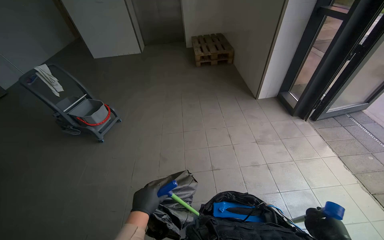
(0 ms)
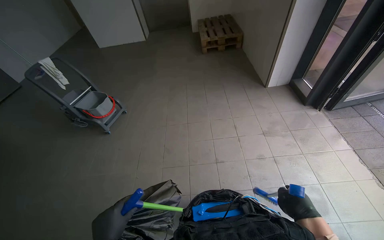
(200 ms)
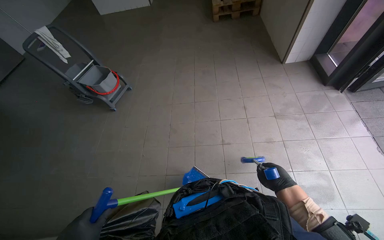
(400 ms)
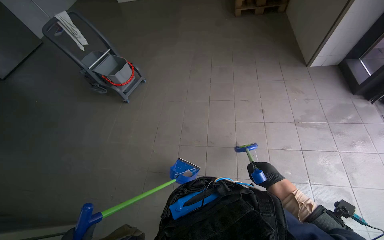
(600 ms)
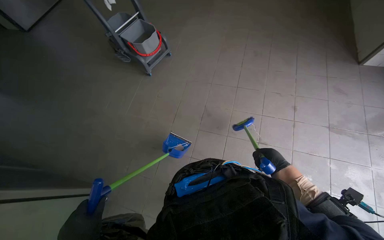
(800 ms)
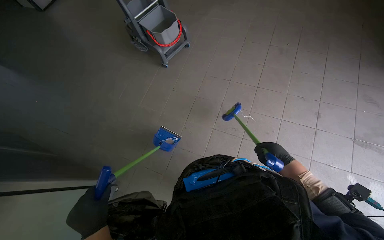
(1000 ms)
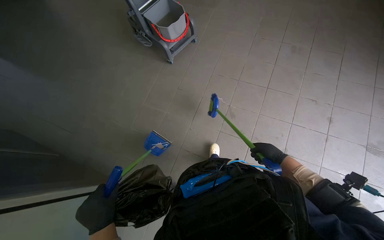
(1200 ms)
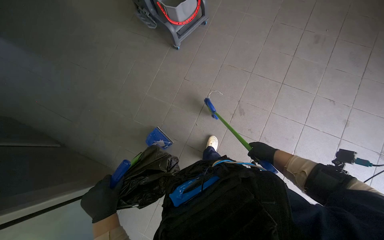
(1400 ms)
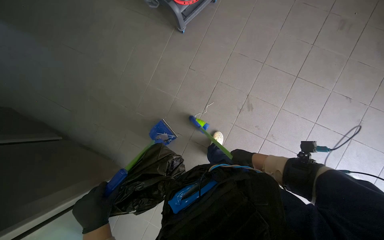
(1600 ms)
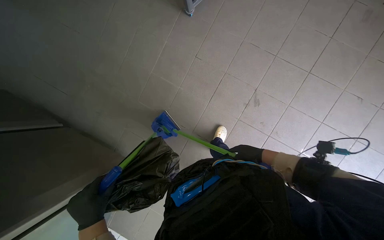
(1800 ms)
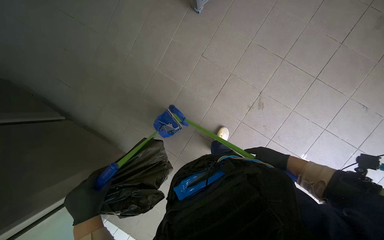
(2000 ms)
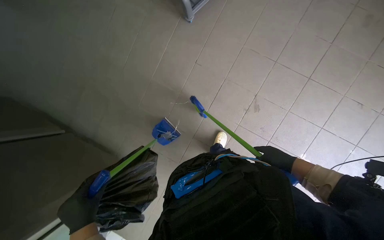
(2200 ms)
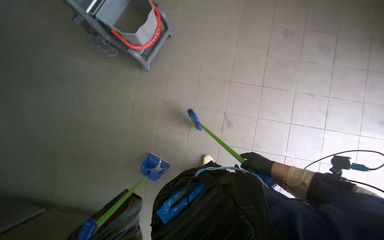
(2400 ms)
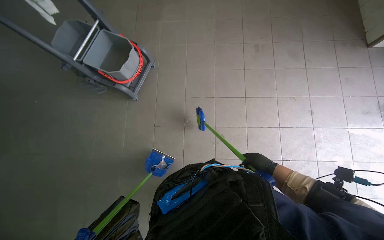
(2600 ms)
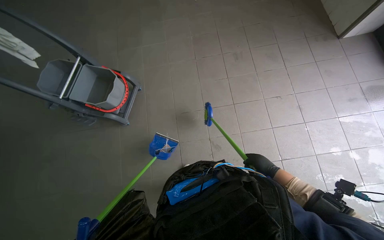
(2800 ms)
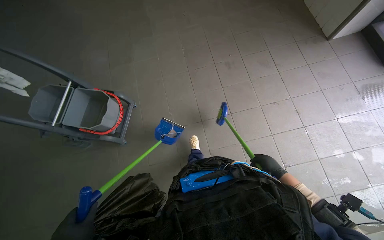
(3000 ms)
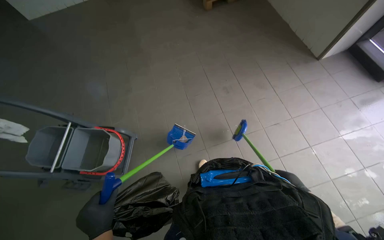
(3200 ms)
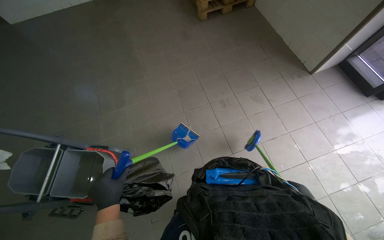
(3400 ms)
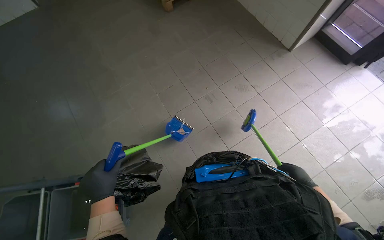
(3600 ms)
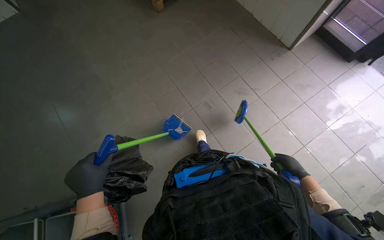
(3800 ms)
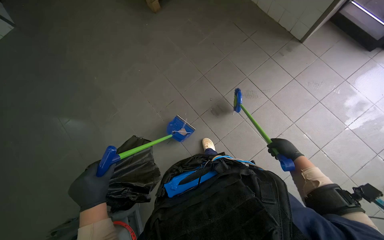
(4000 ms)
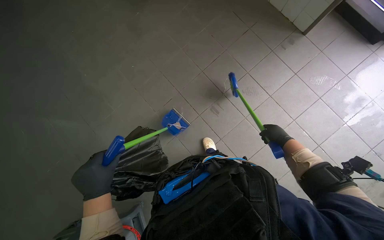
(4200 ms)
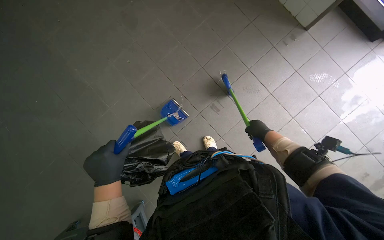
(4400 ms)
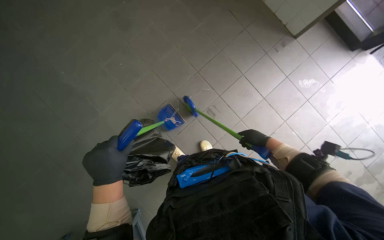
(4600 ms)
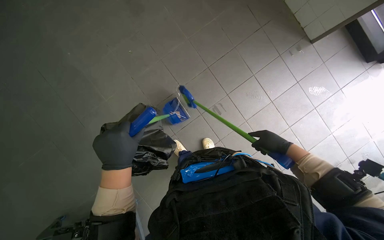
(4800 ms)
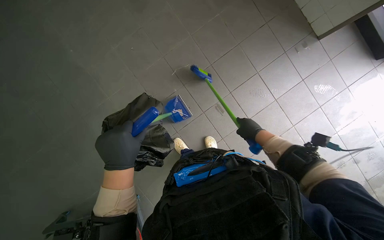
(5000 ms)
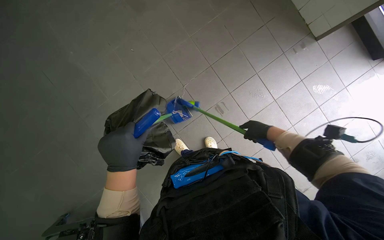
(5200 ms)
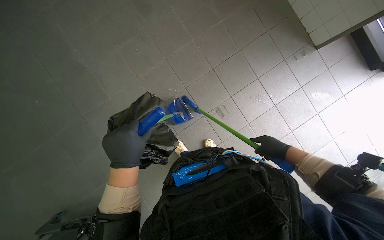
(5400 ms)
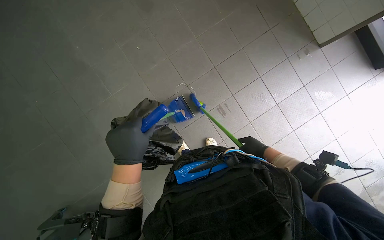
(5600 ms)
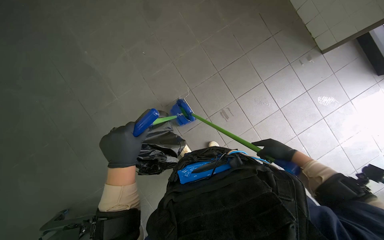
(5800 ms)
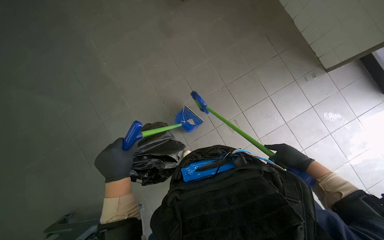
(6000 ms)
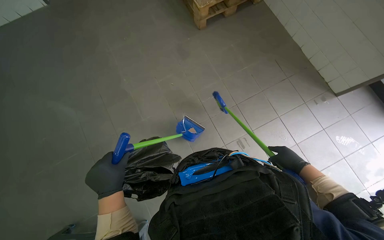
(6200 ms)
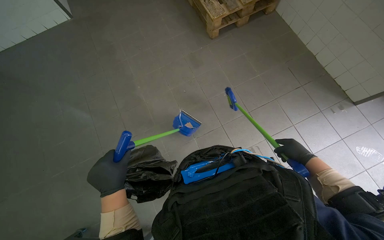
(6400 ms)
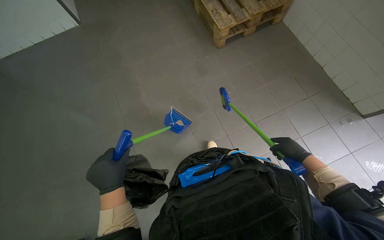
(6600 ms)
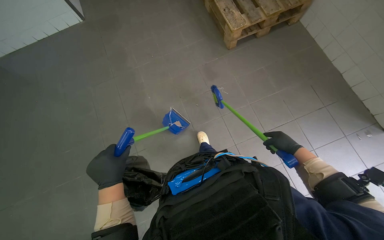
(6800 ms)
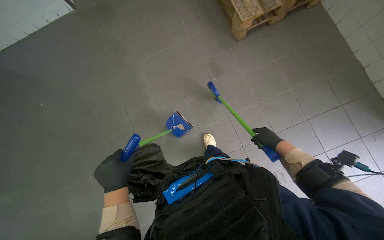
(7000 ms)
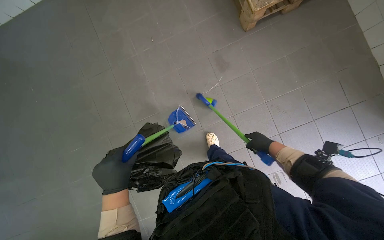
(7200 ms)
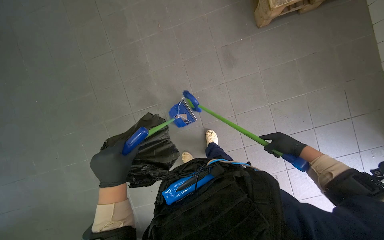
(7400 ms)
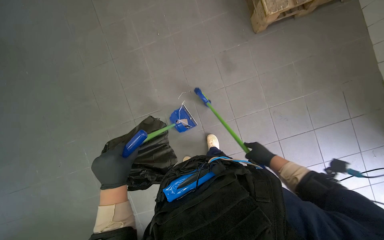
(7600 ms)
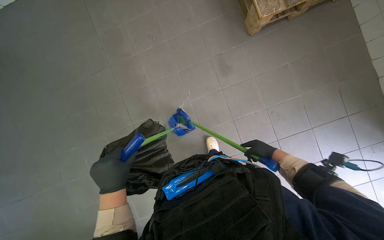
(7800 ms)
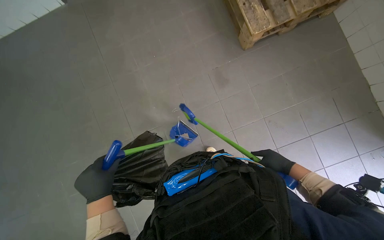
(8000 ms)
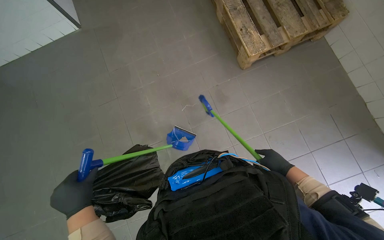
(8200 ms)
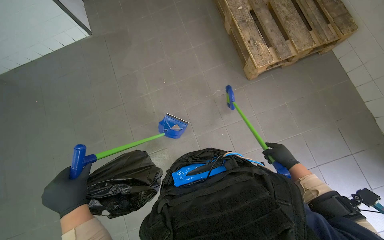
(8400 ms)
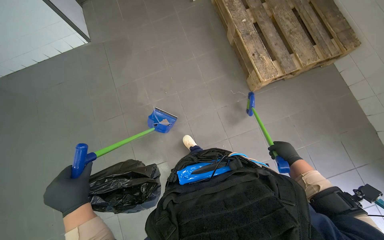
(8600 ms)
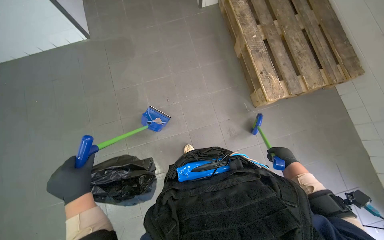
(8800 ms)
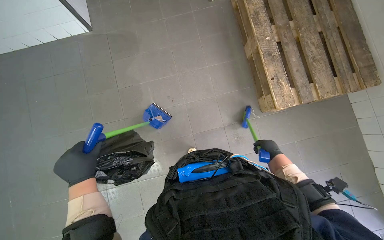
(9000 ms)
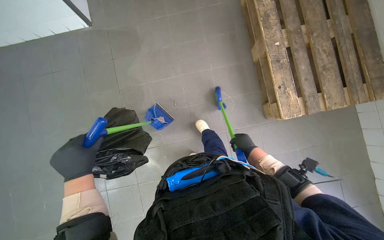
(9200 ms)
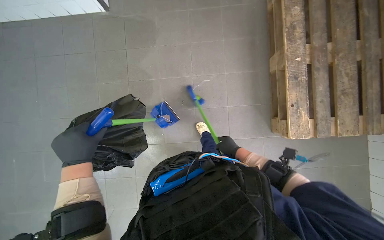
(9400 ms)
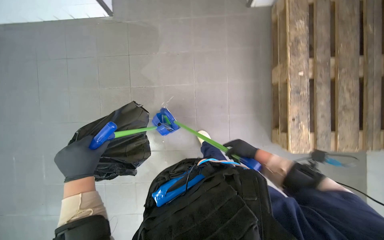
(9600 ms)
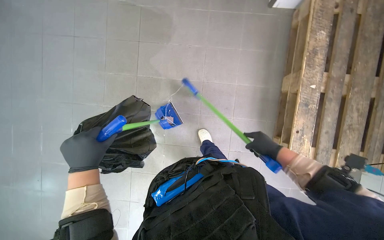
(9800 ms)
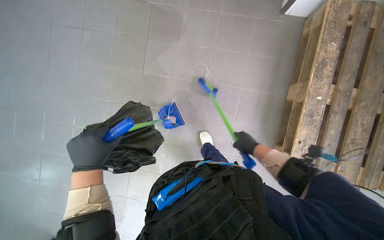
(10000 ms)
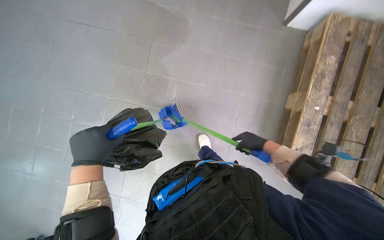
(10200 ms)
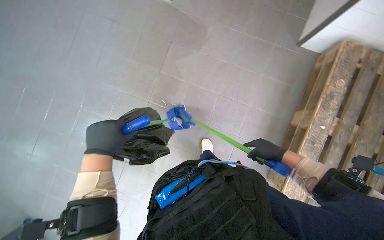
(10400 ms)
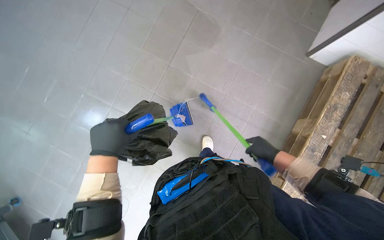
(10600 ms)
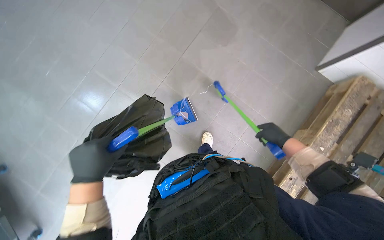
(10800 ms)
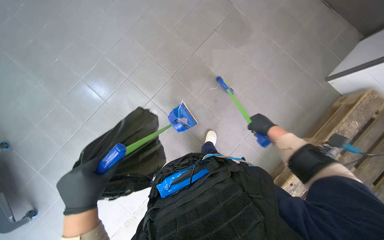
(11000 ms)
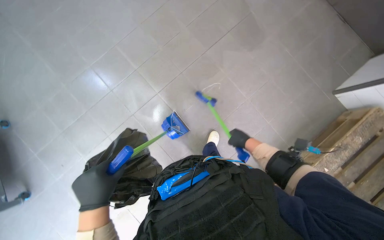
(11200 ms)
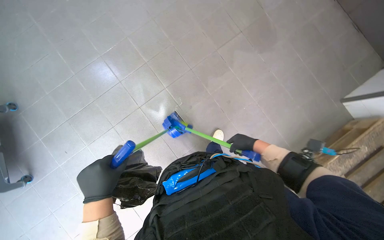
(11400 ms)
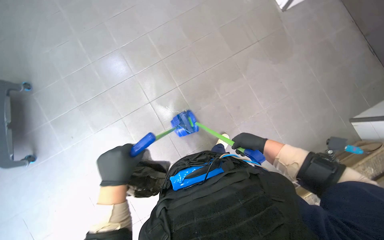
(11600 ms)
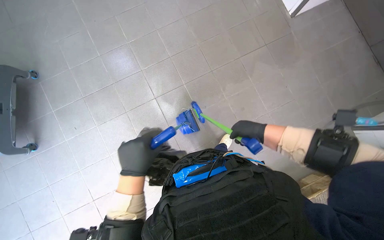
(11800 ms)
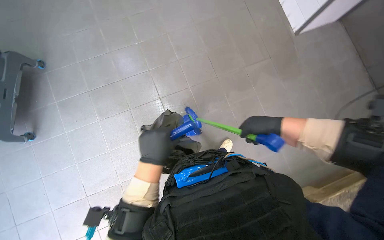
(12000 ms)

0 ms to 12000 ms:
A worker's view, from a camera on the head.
Job: sweeping floor.
The whole recording: Sweeping tiled floor. The worker sweeps debris from the tiled floor into a dustpan and empties it into a trash bag.
0 ms to 1600 ms: The wearer moves approximately 80 cm. The head turns to the left by roughly 30 degrees. The view tilts about 45 degrees downward.
1600 ms to 3000 ms: The wearer looks about 20 degrees further upward. Everything in view rotates some 40 degrees counterclockwise.
3000 ms to 4400 ms: The wearer moves roughly 80 cm.
4400 ms to 6000 ms: The right hand goes nearer and farther, approximately 15 cm each way, reversing 4 times.
6000 ms to 7600 ms: The head rotates about 25 degrees to the left. The right hand is displaced farther from the camera by roughly 20 cm.
7600 ms to 9000 ms: The view tips upward by about 25 degrees. The left hand heads to the left, covering approximately 10 cm, while the right hand goes nearer and farther, approximately 10 cm each way, reversing 2 times.
9000 ms to 10400 ms: The scene rotates clockwise by some 40 degrees. The left hand heads nearer to the camera, covering about 10 cm; the right hand travels to the left and back again, some 10 cm each way.
10400 ms to 12000 ms: The scene turns some 30 degrees clockwise in the picture. The right hand shifts some 40 cm up the picture, to the left and nearer to the camera.

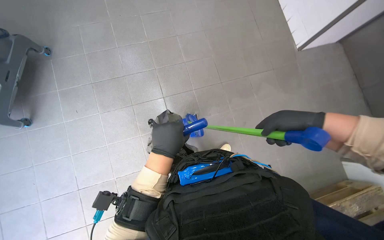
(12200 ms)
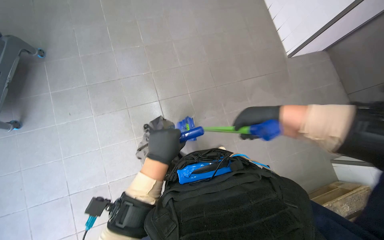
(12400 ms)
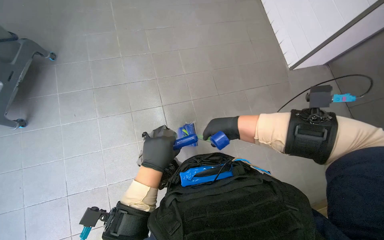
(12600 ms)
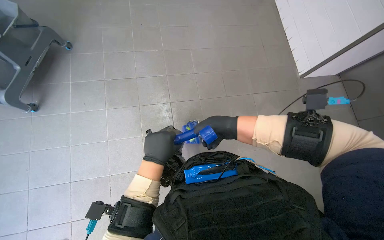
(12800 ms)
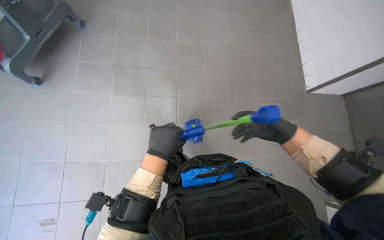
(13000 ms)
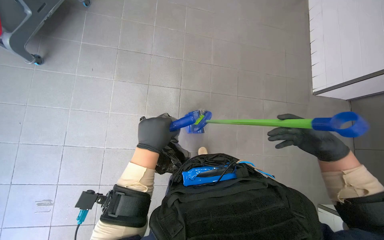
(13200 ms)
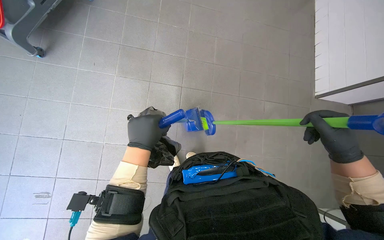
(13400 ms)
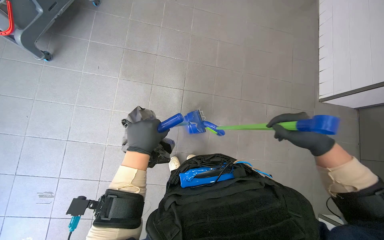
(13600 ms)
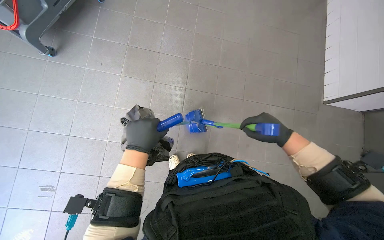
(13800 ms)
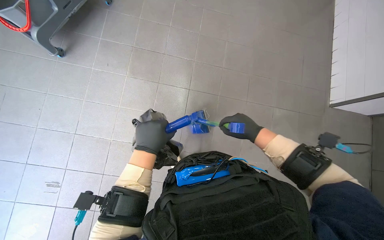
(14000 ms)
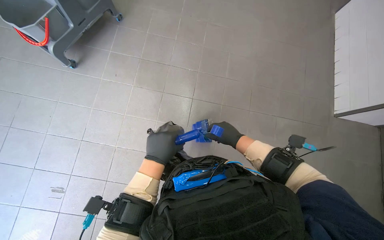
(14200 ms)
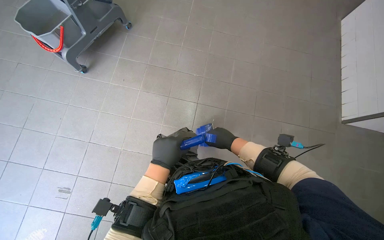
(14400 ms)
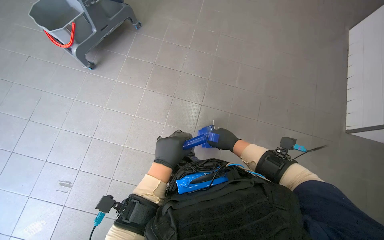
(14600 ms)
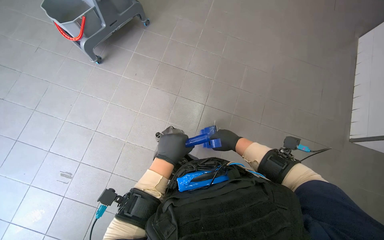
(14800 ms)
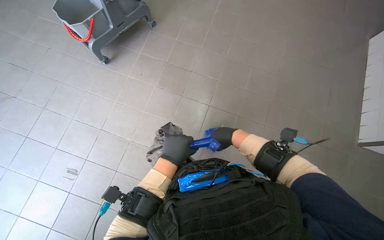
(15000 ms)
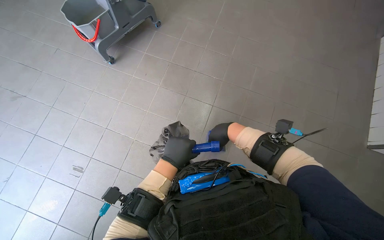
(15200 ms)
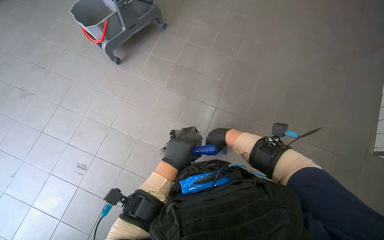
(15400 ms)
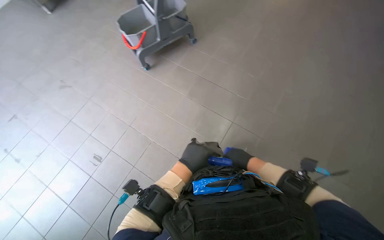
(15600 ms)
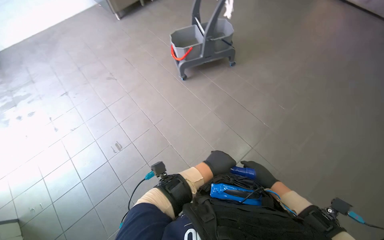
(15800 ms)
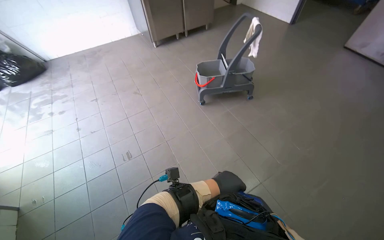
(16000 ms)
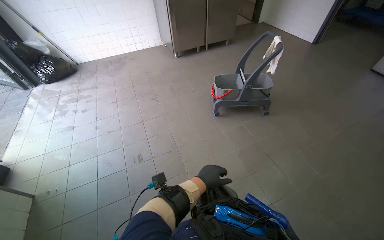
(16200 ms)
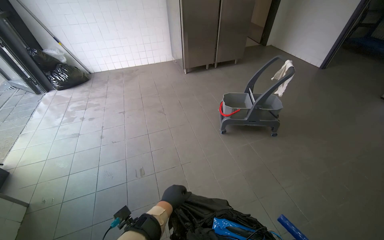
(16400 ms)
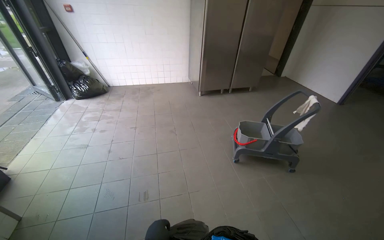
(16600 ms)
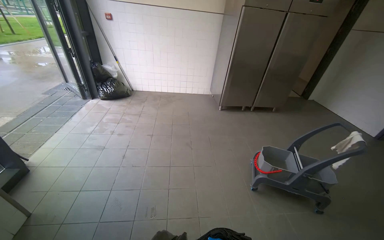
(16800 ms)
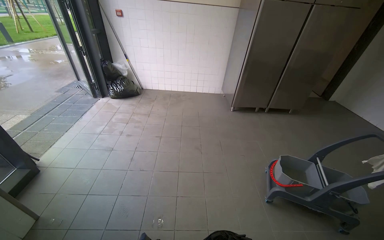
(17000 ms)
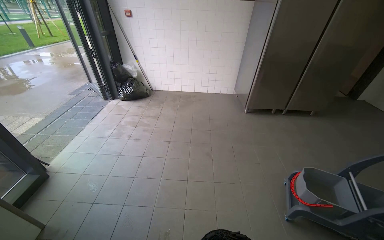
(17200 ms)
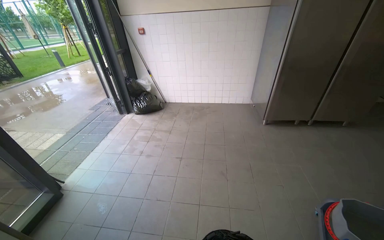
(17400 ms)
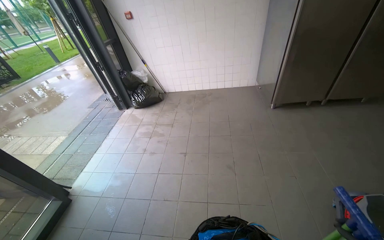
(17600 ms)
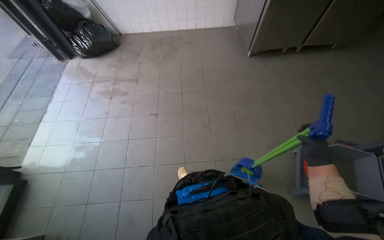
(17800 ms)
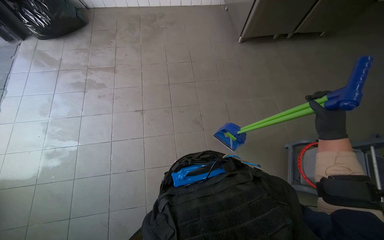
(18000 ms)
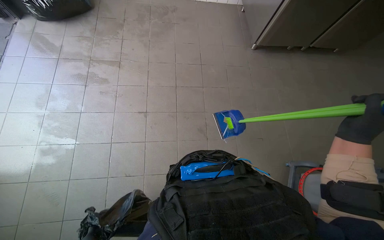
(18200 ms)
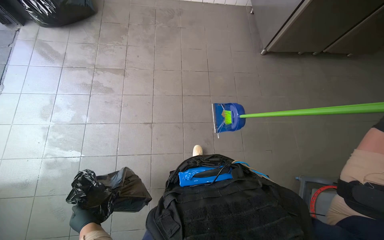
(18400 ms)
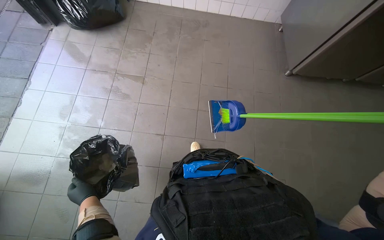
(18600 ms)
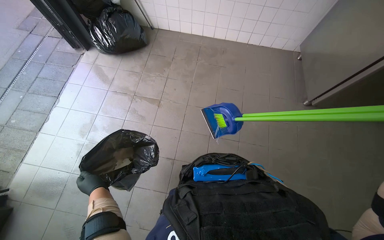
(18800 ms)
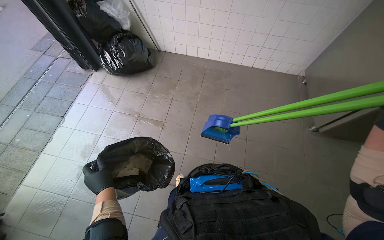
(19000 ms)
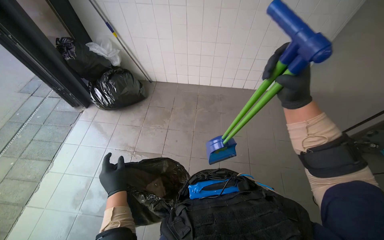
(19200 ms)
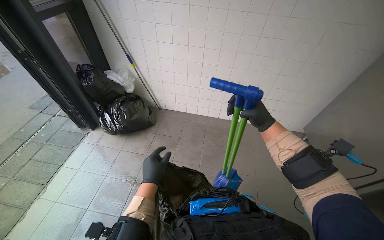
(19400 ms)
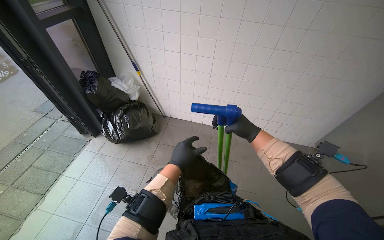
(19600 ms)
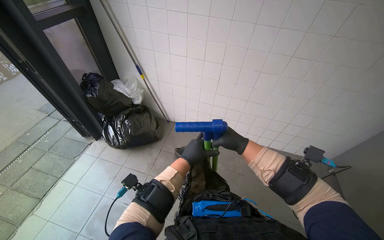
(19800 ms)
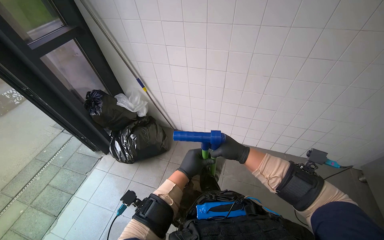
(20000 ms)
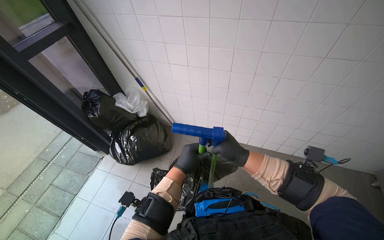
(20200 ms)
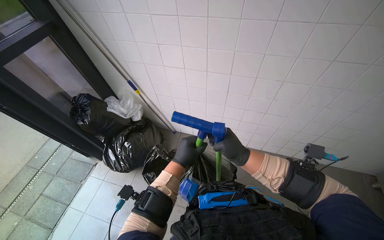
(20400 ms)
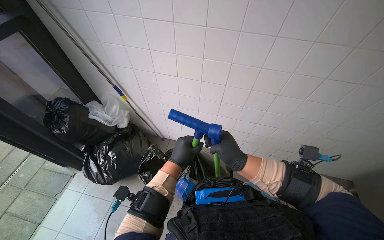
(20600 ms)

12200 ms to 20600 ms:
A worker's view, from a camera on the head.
Job: sweeping floor.
The whole recording: Sweeping tiled floor. The worker sweeps debris from the tiled floor into a dustpan and empties it into a trash bag.
12200 ms to 13600 ms: The right hand moves some 10 cm to the left and comes back. The left hand shifts about 10 cm to the left.
13600 ms to 15000 ms: The right hand is displaced to the left and farther from the camera by some 25 cm.
15000 ms to 16400 ms: The wearer's head swings roughly 50 degrees to the left. The view tips upward by approximately 30 degrees.
16400 ms to 17800 ms: The head travels roughly 1 m. The wearer looks roughly 15 degrees further downward.
17800 ms to 19200 ms: The camera travels roughly 1 m.
19200 ms to 20600 ms: The head travels about 80 cm.
